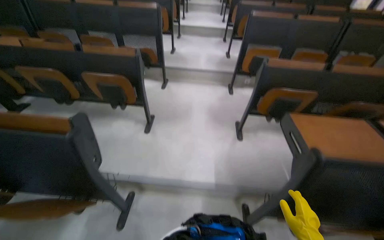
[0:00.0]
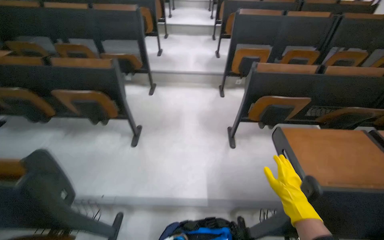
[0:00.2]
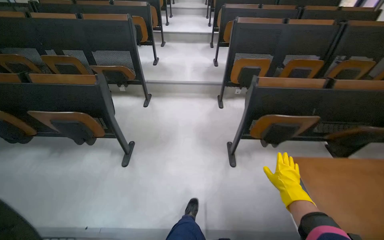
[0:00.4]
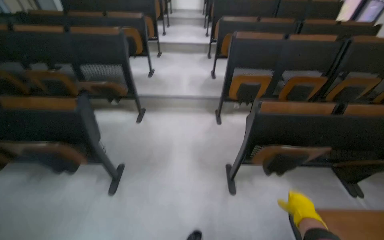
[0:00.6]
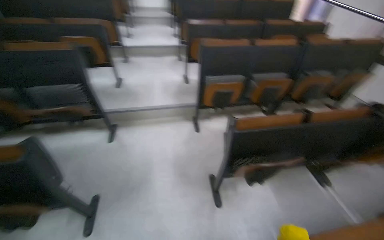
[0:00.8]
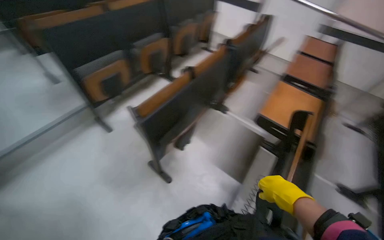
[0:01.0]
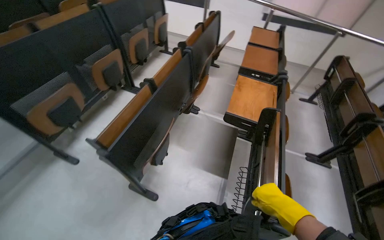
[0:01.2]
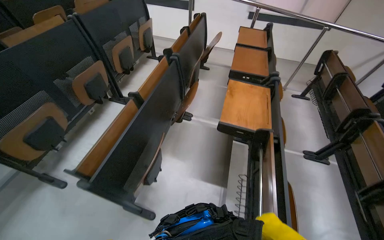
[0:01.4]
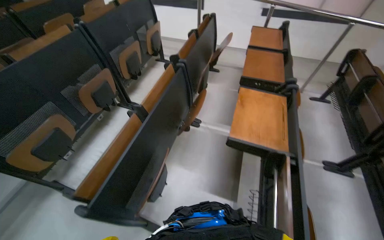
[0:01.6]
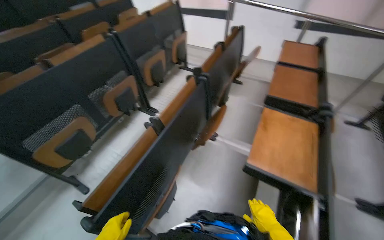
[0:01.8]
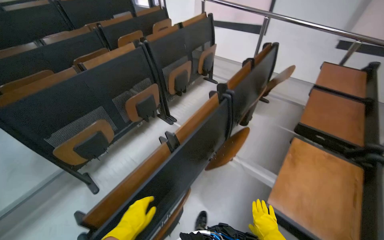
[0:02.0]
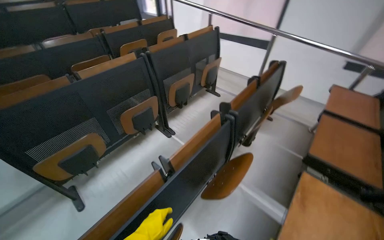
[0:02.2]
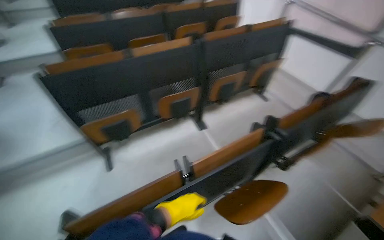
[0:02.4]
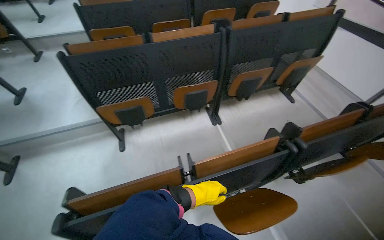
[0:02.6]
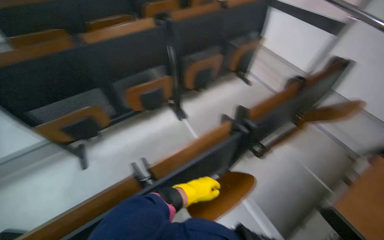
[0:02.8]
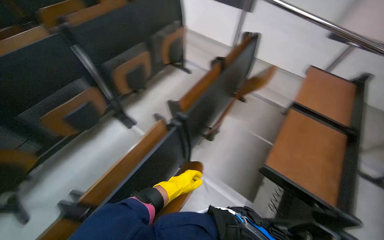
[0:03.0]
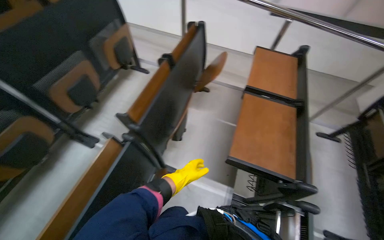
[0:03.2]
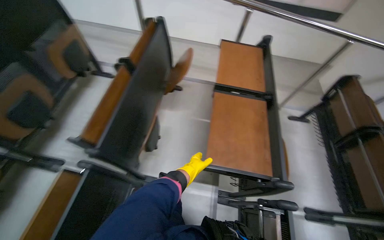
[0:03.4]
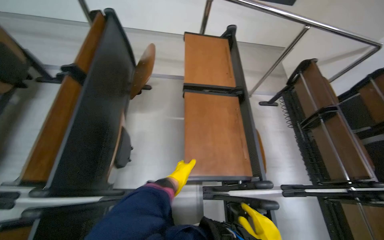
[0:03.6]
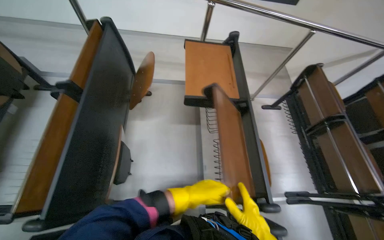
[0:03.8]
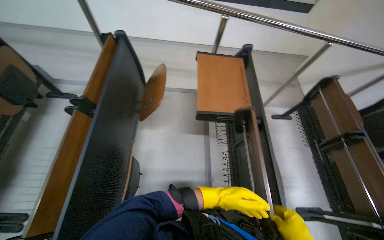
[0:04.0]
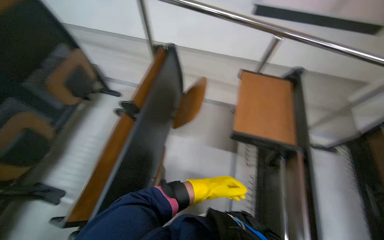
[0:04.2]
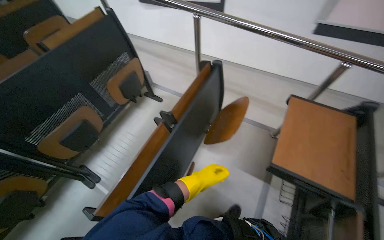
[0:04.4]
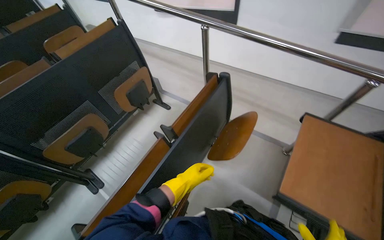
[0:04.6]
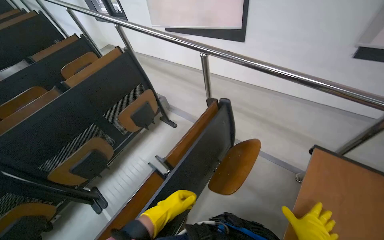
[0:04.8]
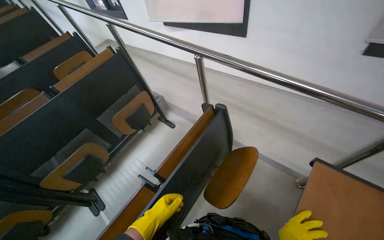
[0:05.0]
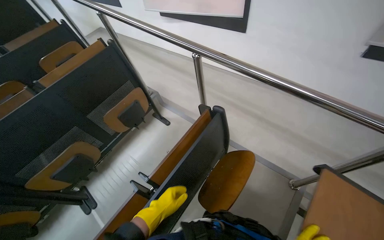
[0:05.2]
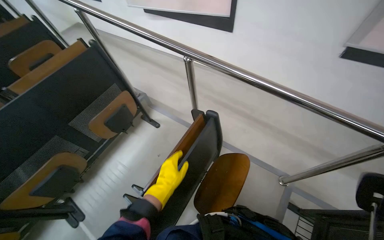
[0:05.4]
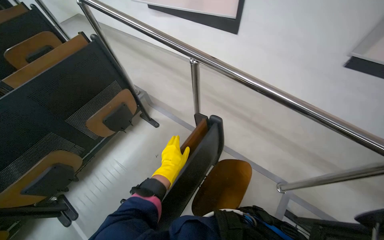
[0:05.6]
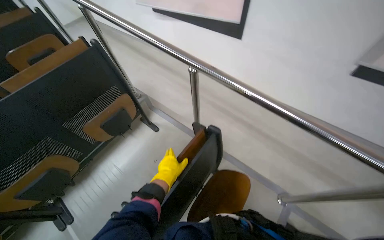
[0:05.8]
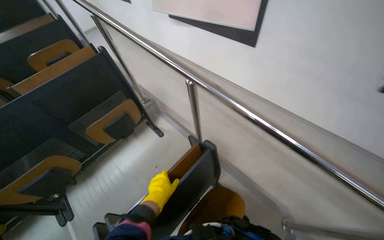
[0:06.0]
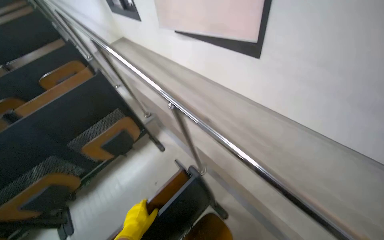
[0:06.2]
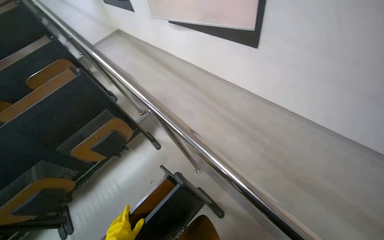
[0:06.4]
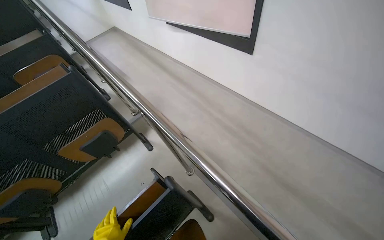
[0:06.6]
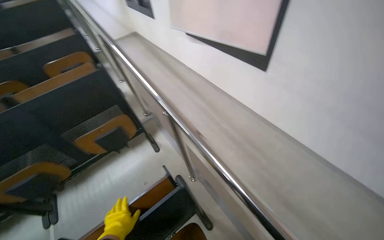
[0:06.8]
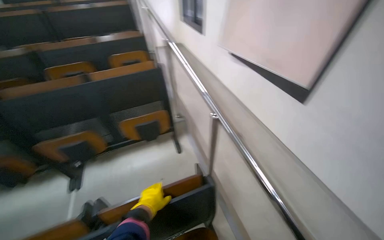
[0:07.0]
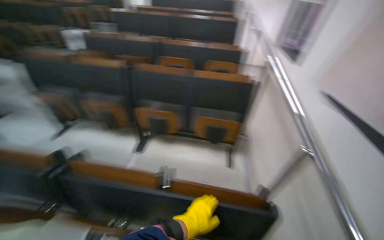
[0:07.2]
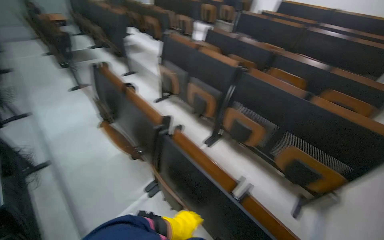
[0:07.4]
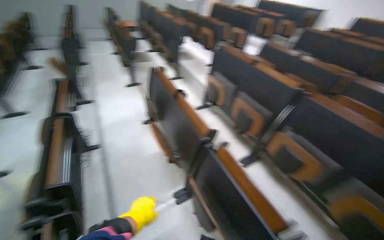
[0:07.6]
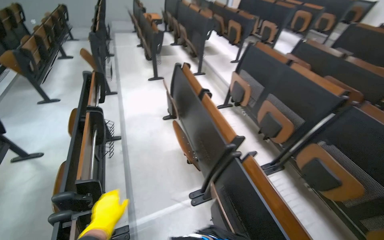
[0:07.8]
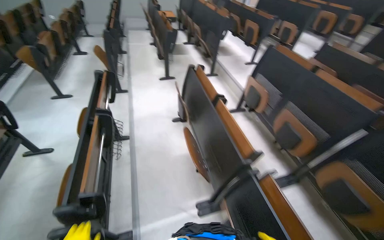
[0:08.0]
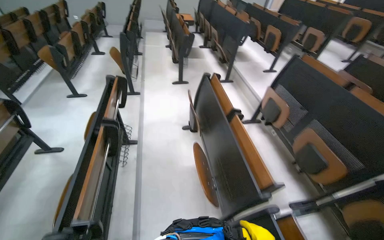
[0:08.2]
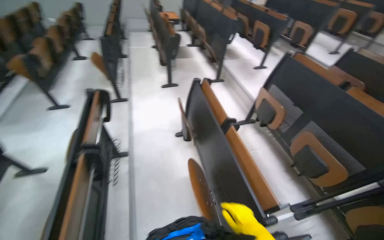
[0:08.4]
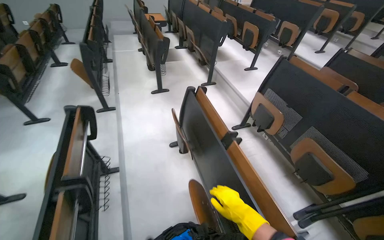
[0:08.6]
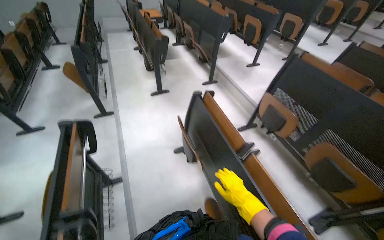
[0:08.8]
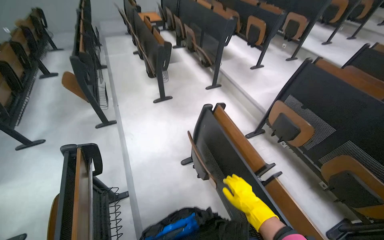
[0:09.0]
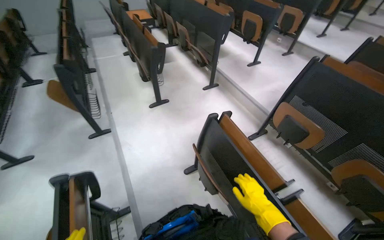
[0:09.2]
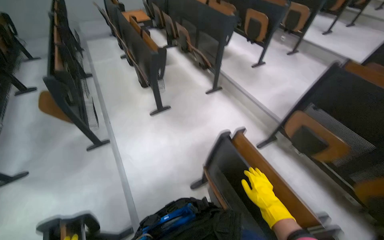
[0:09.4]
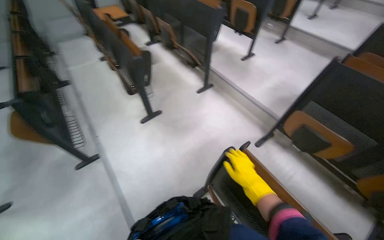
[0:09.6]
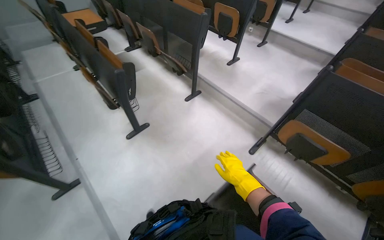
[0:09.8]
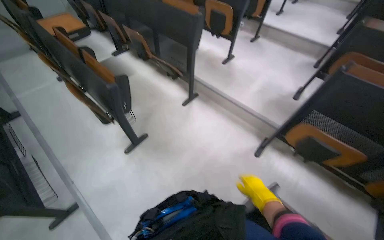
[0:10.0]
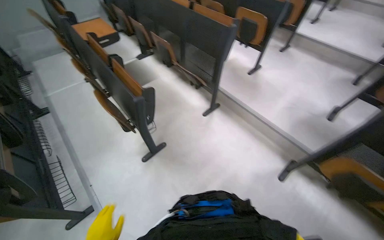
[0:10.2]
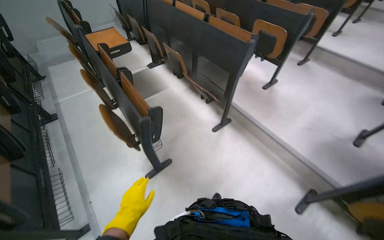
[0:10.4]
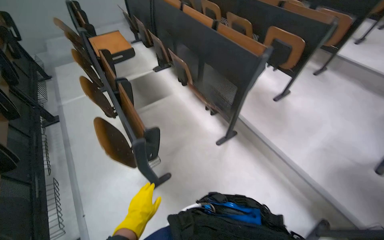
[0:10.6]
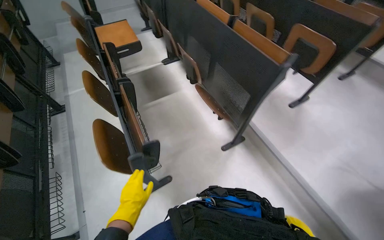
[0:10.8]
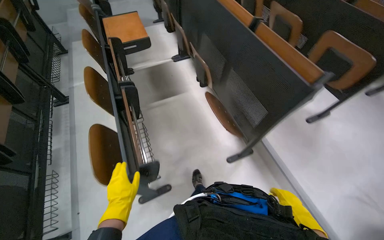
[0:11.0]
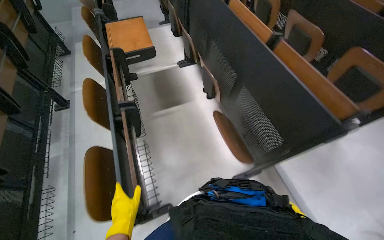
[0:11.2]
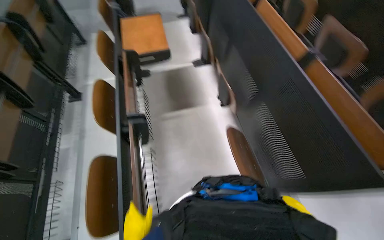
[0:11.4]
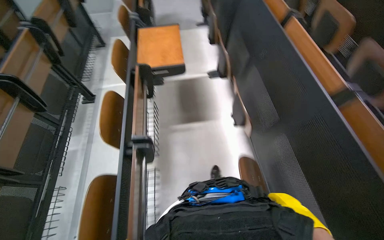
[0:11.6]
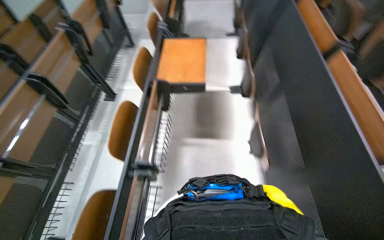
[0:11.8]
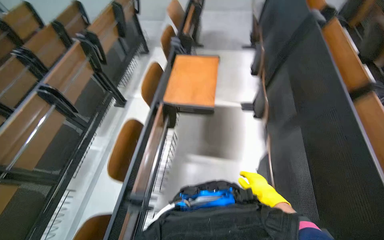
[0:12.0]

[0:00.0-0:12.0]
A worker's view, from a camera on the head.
Job: organizing items.
The whole recording: Folding up lecture hall desks. The worker folds up desks in the lecture hall.
0.0 to 1.6 s: The camera is carried roughly 1 m. The wearer looks approximately 75 degrees further to the right.
1.6 to 3.0 s: The camera travels approximately 70 cm. The wearer looks about 15 degrees further to the left.
3.0 to 4.4 s: The wearer moves some 60 cm.
4.4 to 6.0 s: The head travels about 60 cm.
6.0 to 7.6 s: The wearer looks approximately 80 degrees further to the left. The view tips upward by about 15 degrees.
7.6 to 9.0 s: The camera travels approximately 90 cm.
9.0 to 10.4 s: The head travels some 1 m.
10.4 to 12.0 s: The head travels roughly 1.5 m. The wearer looks some 45 degrees further to the left.

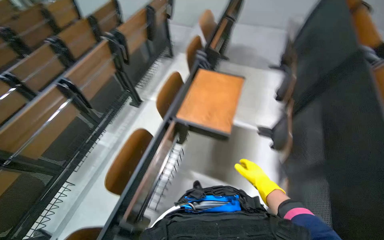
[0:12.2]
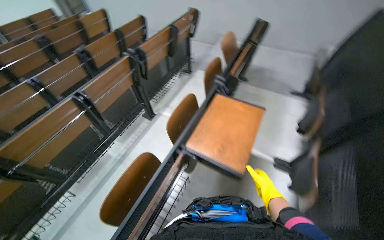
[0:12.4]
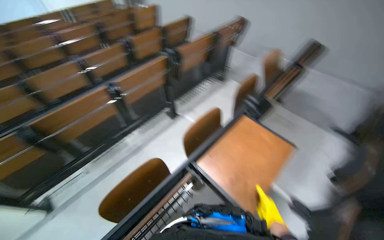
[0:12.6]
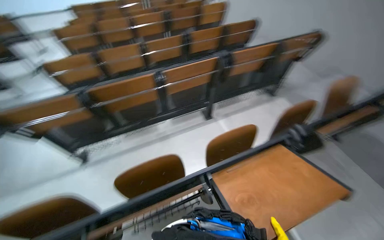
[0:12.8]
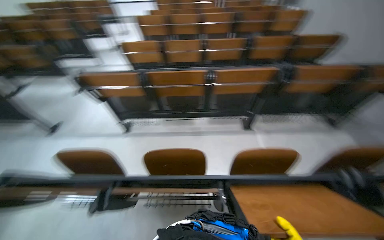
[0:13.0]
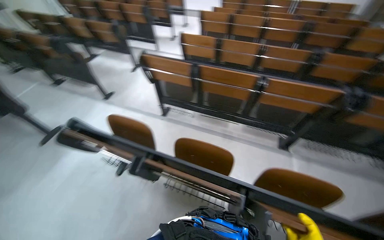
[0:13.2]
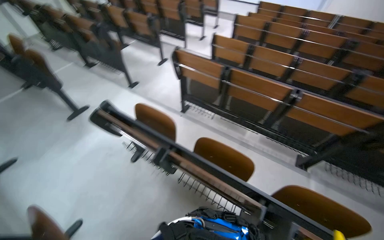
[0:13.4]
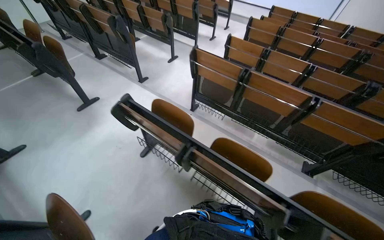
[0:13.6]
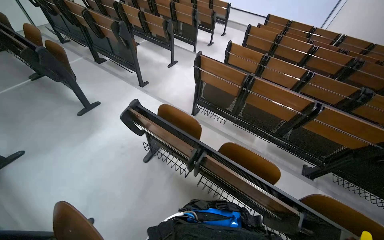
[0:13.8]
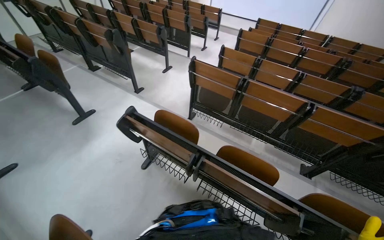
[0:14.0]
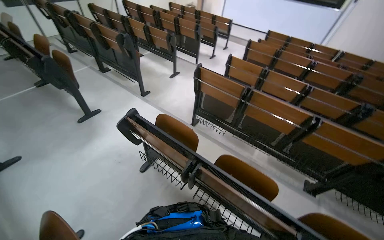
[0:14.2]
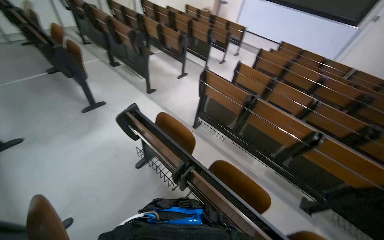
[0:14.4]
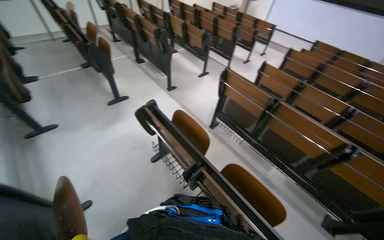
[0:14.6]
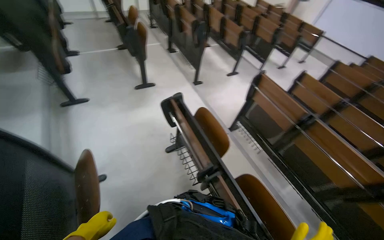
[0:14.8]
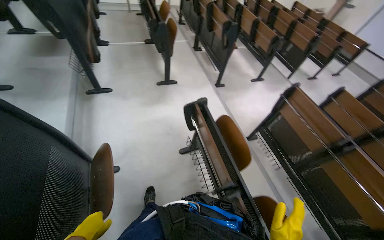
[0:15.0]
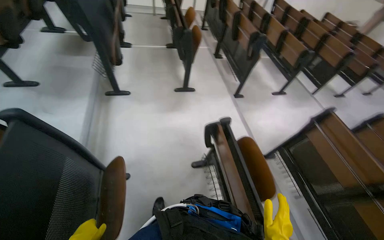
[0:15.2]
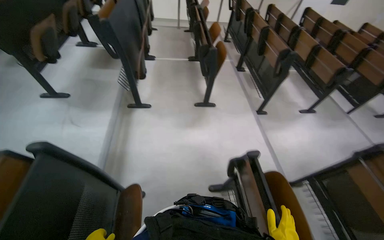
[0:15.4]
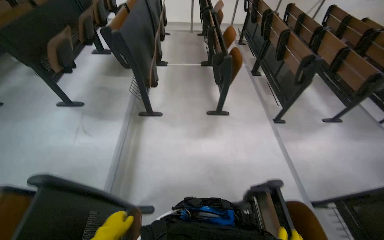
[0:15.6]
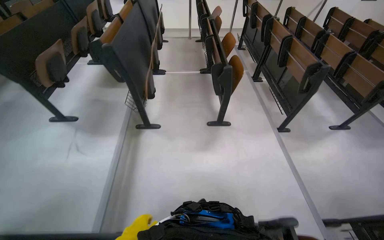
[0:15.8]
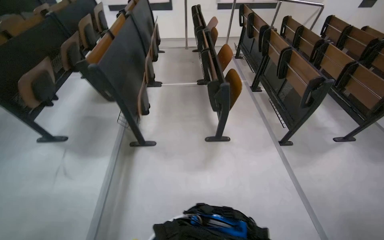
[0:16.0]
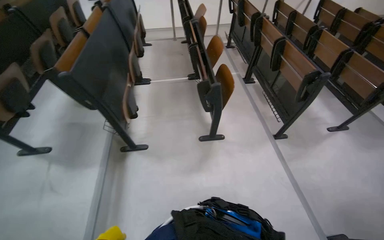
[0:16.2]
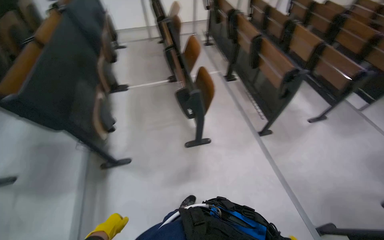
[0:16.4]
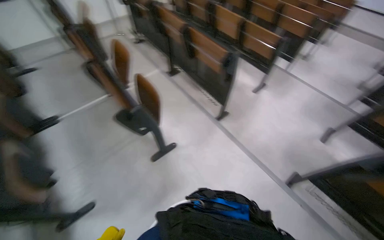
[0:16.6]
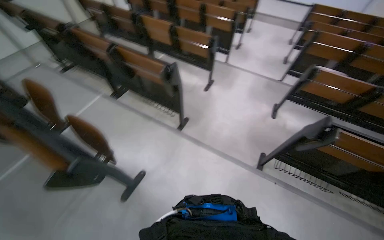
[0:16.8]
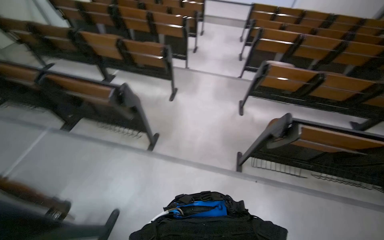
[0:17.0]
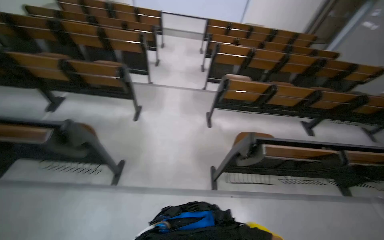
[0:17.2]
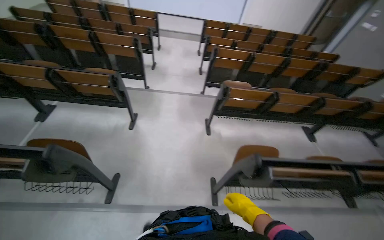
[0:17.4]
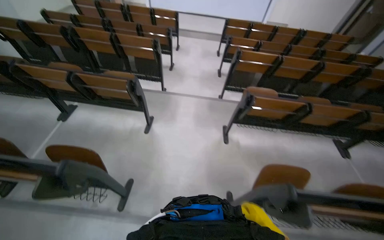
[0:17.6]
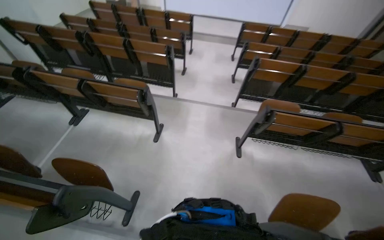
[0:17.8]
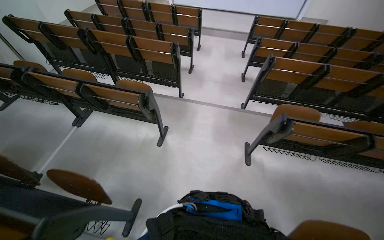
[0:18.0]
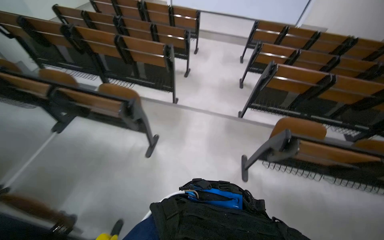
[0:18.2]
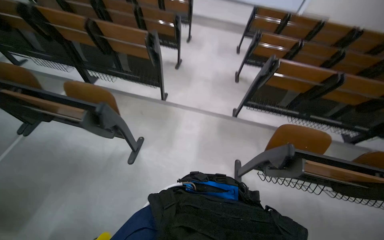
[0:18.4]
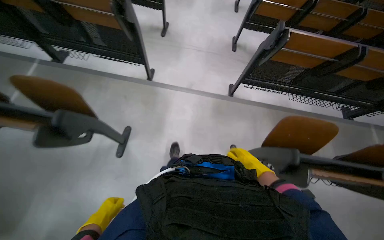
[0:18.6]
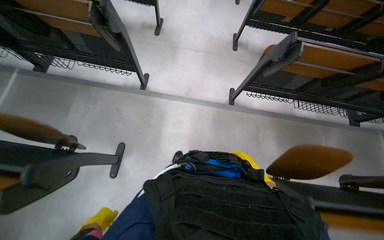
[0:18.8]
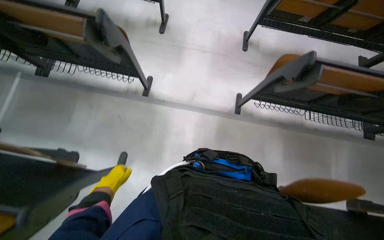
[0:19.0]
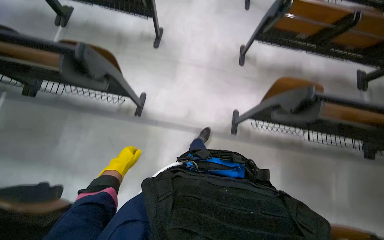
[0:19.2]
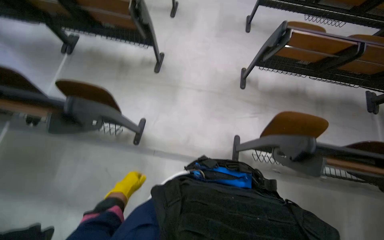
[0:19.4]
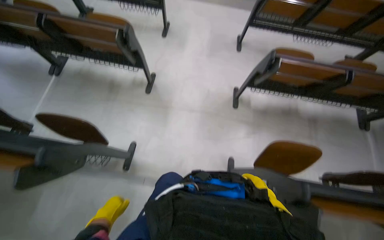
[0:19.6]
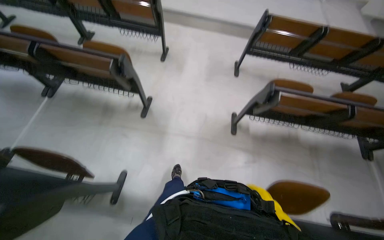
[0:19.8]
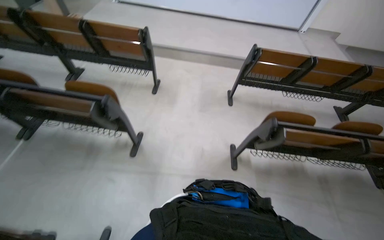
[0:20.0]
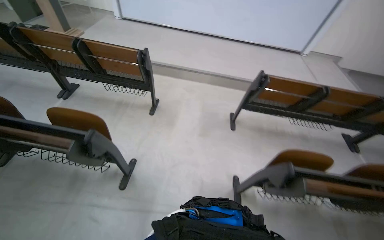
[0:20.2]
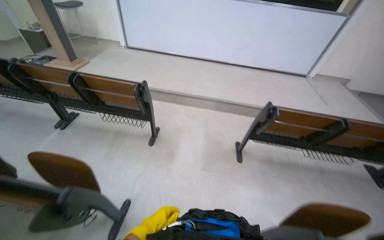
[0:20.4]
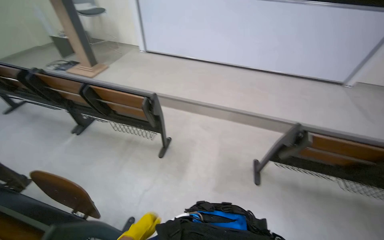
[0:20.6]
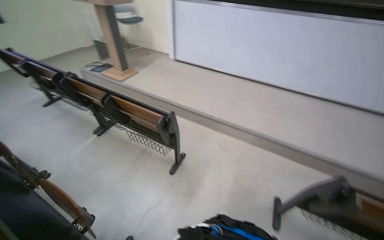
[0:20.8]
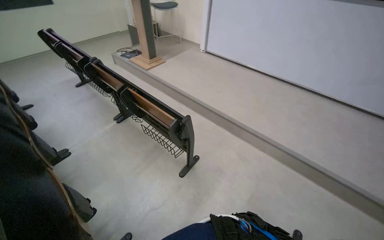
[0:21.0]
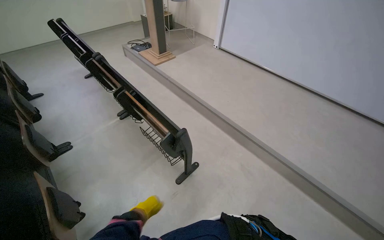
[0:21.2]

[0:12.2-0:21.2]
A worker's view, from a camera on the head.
Job: organizing items.
The whole recording: Folding up lecture hall desks. The worker folds up desks in the lecture hall.
12.2 to 13.8 s: The wearer's head swings some 100 degrees to the left.
13.8 to 15.2 s: The head rotates roughly 45 degrees to the left.
15.2 to 16.6 s: The head travels approximately 1 m. The scene turns approximately 25 degrees counterclockwise in the picture.
16.6 to 18.2 s: The camera travels about 1 m. The head rotates approximately 40 degrees to the right.
18.2 to 19.8 s: The camera travels approximately 1.5 m. The wearer looks roughly 15 degrees further downward.
19.8 to 21.2 s: The wearer moves approximately 1.5 m. The head rotates about 35 degrees to the left. The view tips upward by approximately 15 degrees.
